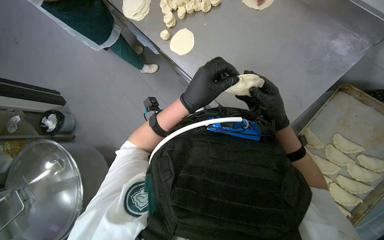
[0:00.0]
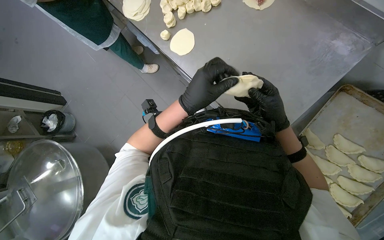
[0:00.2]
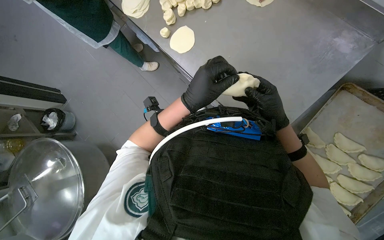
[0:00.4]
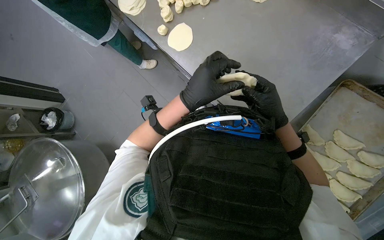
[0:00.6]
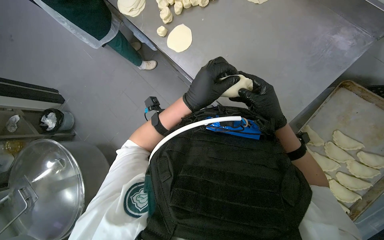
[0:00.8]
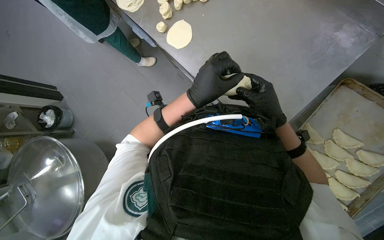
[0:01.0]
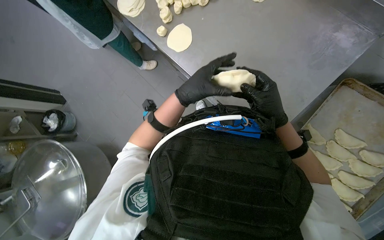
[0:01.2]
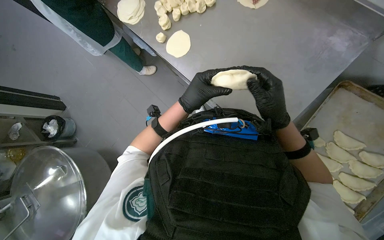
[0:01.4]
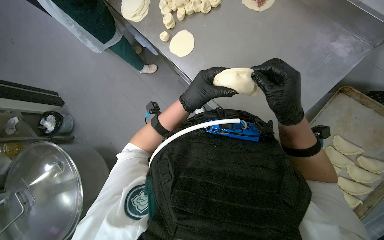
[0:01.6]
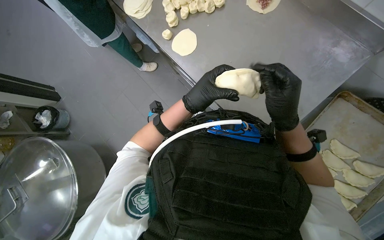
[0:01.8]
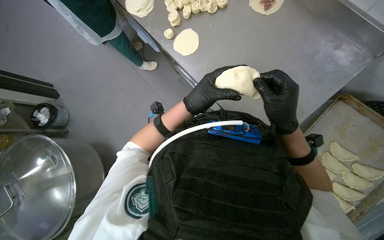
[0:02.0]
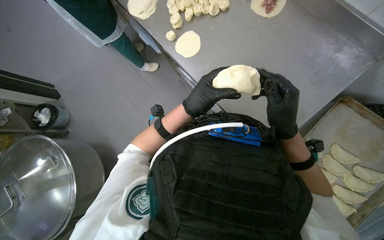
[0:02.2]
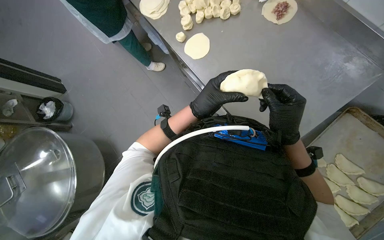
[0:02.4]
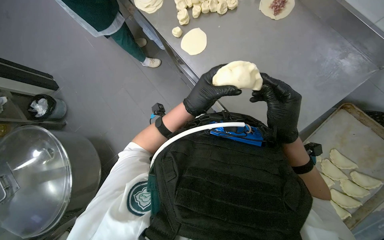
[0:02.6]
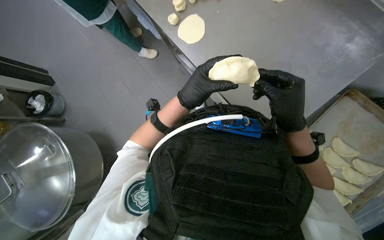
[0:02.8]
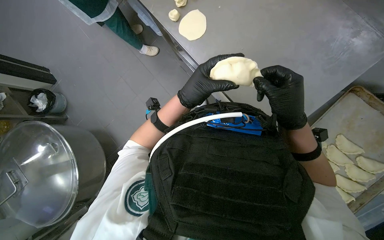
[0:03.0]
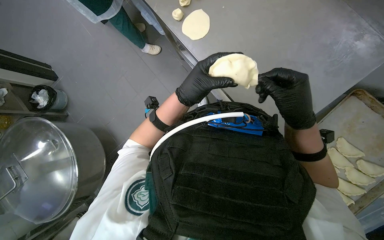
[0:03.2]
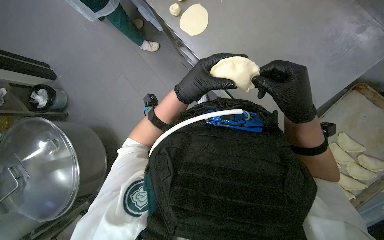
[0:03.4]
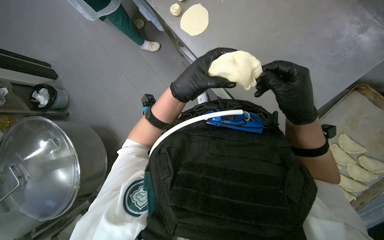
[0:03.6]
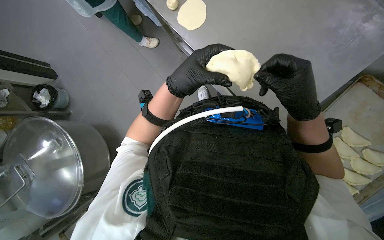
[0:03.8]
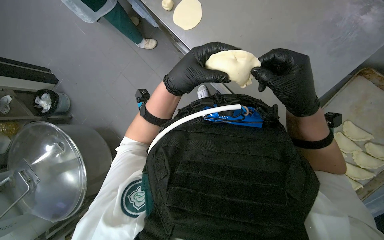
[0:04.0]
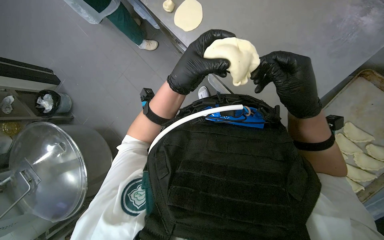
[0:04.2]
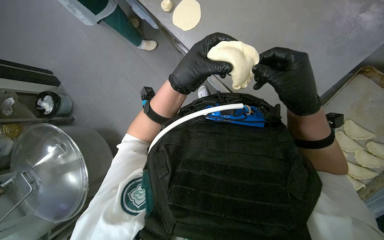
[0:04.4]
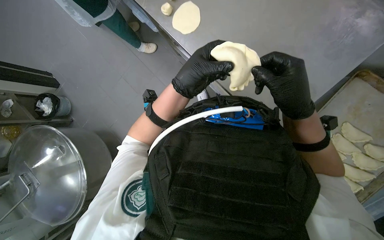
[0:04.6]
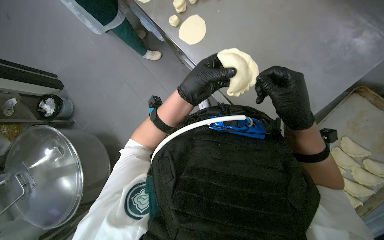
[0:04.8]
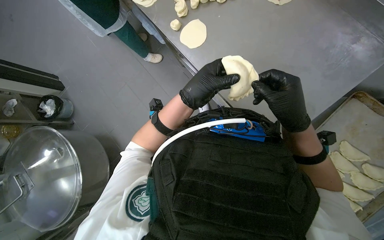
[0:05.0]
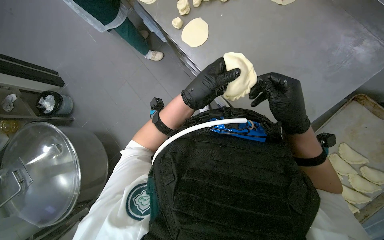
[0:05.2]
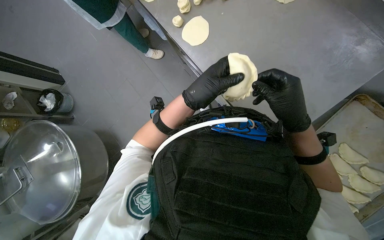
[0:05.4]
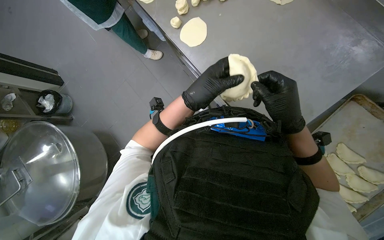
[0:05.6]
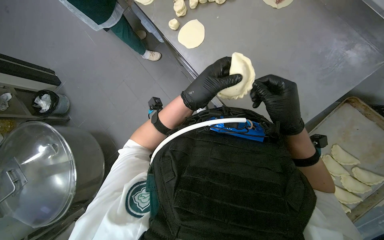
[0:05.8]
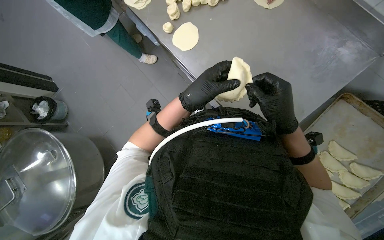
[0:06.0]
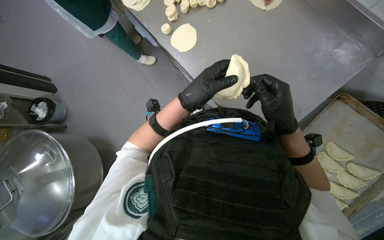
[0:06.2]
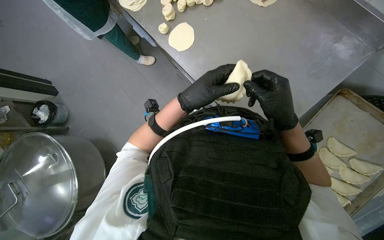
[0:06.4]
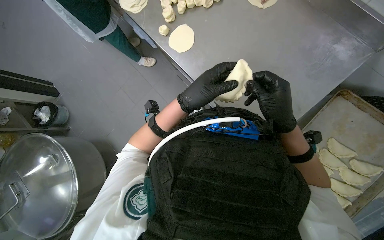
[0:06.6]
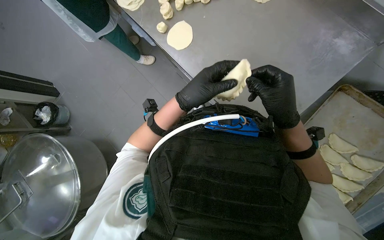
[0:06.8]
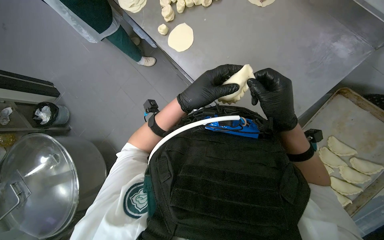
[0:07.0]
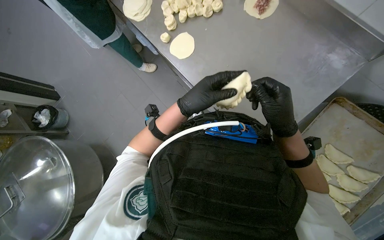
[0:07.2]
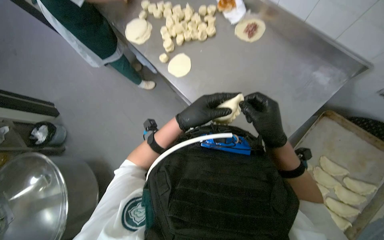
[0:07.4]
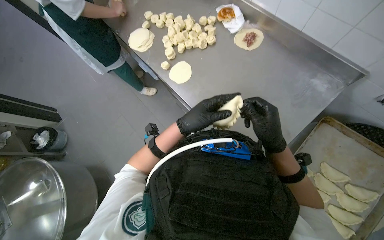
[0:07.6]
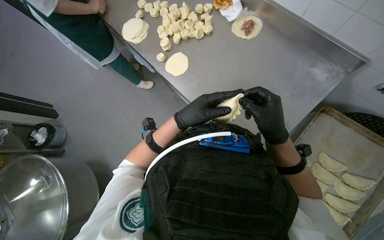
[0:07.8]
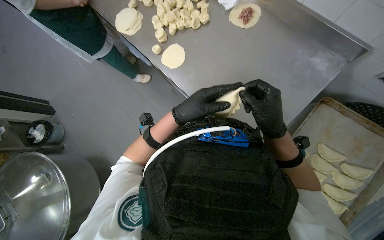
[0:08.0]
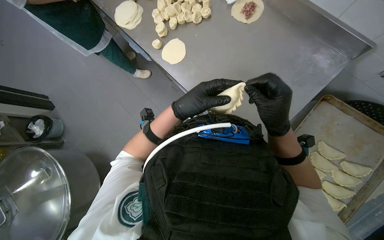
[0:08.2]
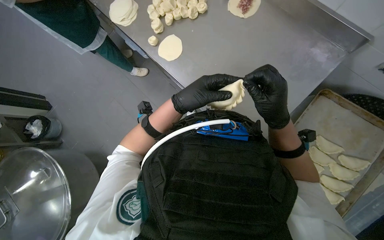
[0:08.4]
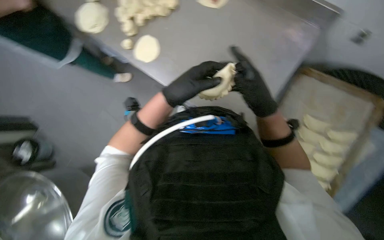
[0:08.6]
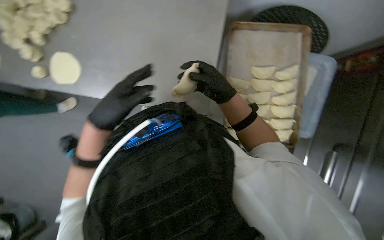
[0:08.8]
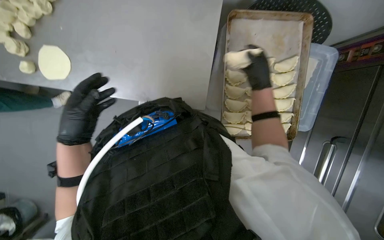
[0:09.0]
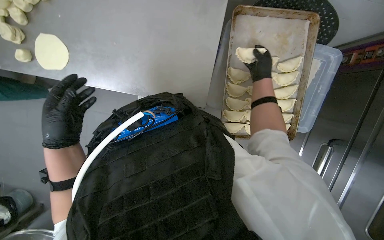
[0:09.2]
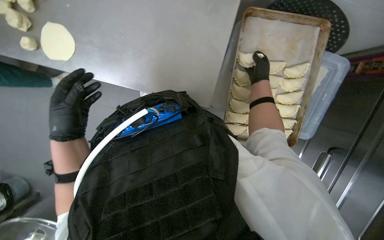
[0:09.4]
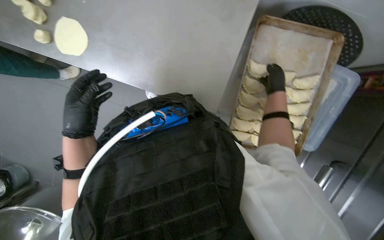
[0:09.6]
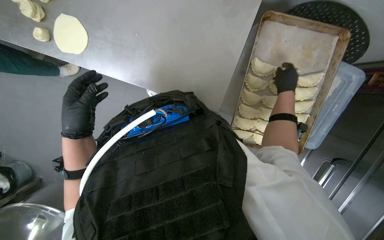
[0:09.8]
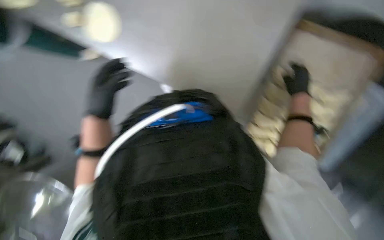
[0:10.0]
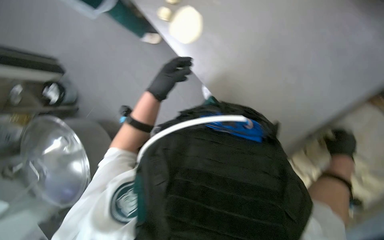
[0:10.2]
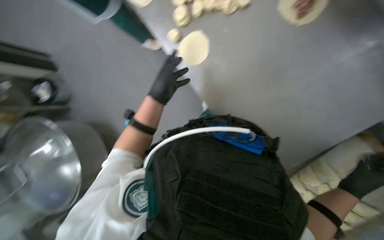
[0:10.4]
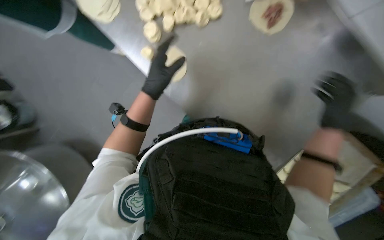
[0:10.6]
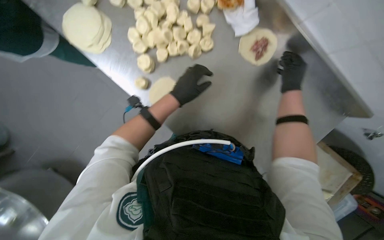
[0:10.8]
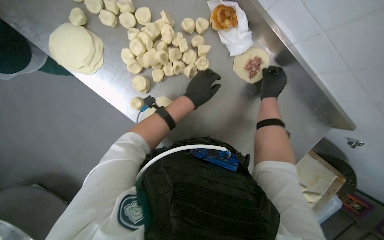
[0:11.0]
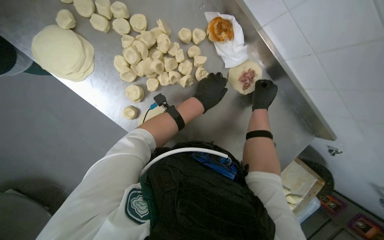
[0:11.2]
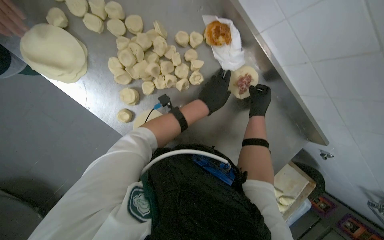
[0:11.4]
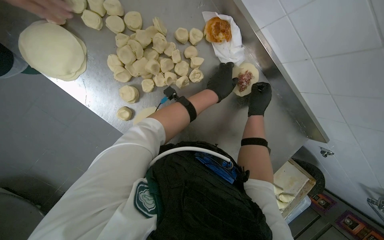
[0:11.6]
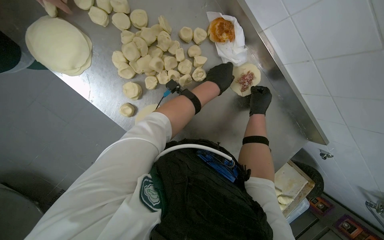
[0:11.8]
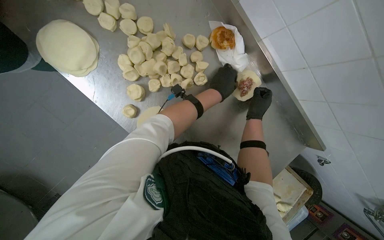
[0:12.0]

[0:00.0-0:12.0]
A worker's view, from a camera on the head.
Job: preparing food.
The whole recording: Preparing meat-filled dough. The worker fills dough circles with meat and crimps the edges to form pastries, then places them on a baking tray.
0:00.0 to 0:01.6: The right hand moves nearer to the camera, some 10 cm.
0:01.6 to 0:07.6: The hands stay close to where they were, moving slightly.
0:07.6 to 0:09.0: The wearer's head swings roughly 40 degrees to the right. The wearer looks some 15 degrees further downward.
0:09.0 to 0:10.4: The scene rotates clockwise by roughly 30 degrees. The right hand is displaced nearer to the camera, down the picture and to the right by roughly 20 cm.
0:10.4 to 0:12.0: The camera sweeps to the right, by about 20 degrees. The right hand shifts approximately 40 cm up the picture, while the left hand shifts about 30 cm to the right.

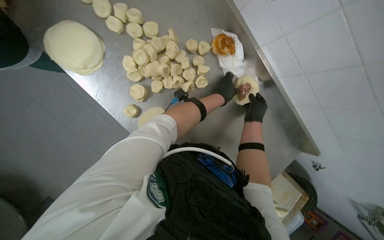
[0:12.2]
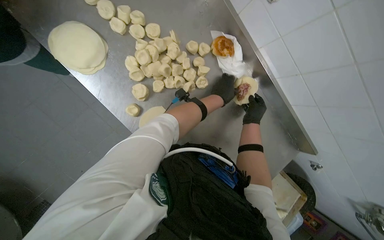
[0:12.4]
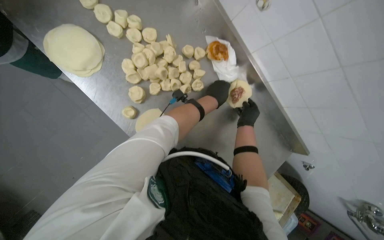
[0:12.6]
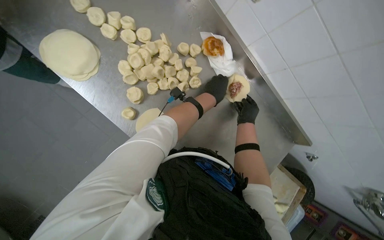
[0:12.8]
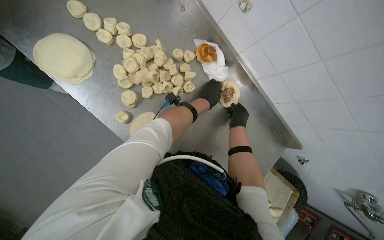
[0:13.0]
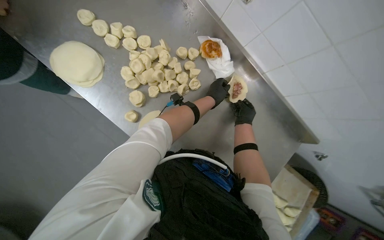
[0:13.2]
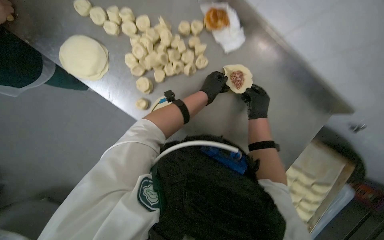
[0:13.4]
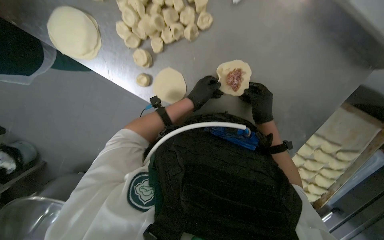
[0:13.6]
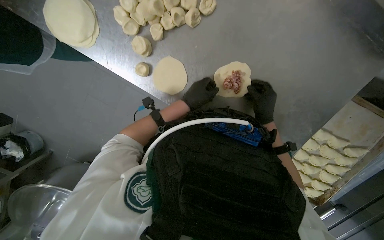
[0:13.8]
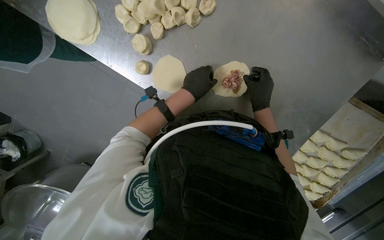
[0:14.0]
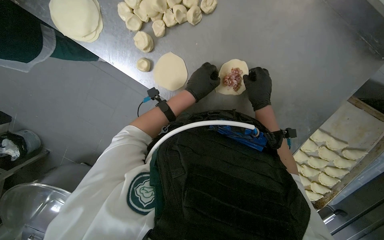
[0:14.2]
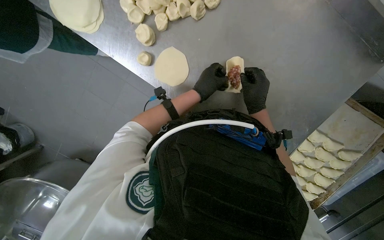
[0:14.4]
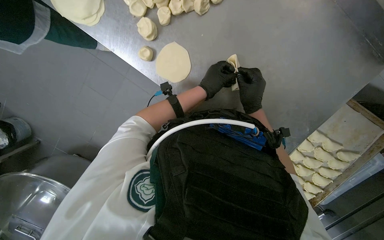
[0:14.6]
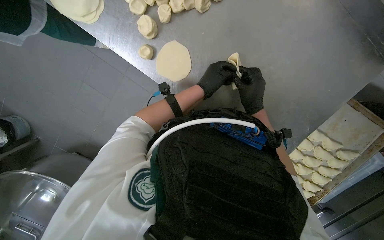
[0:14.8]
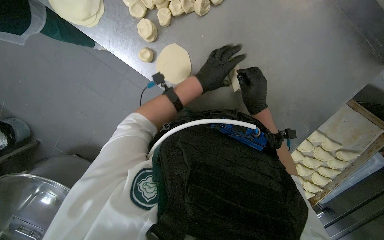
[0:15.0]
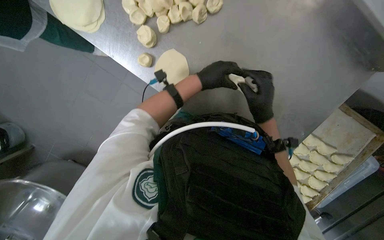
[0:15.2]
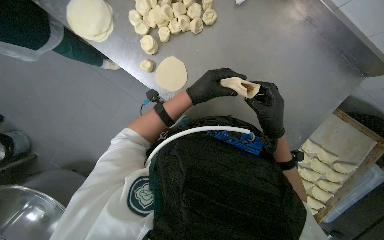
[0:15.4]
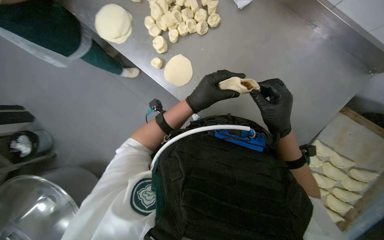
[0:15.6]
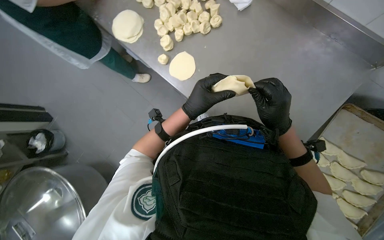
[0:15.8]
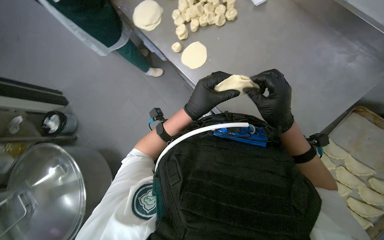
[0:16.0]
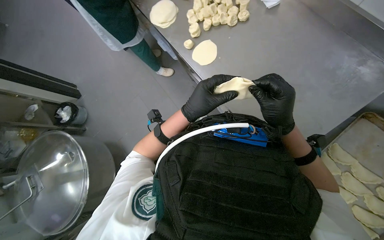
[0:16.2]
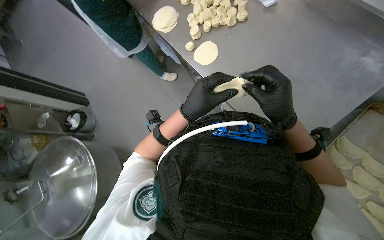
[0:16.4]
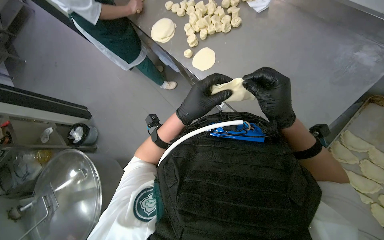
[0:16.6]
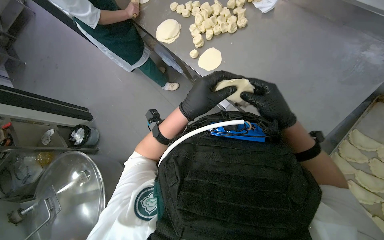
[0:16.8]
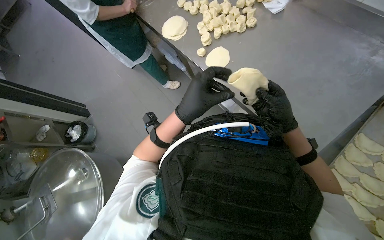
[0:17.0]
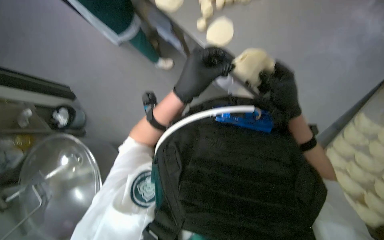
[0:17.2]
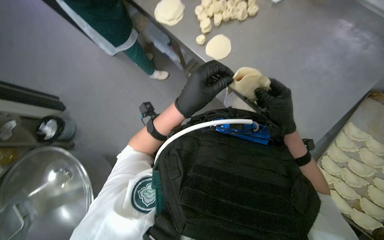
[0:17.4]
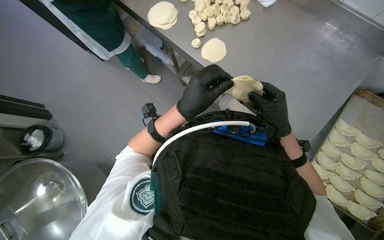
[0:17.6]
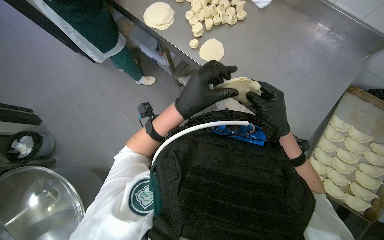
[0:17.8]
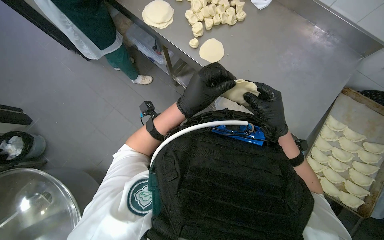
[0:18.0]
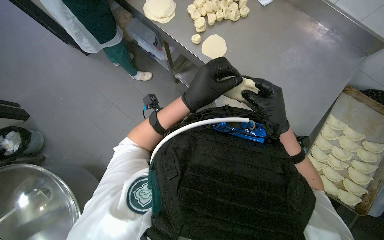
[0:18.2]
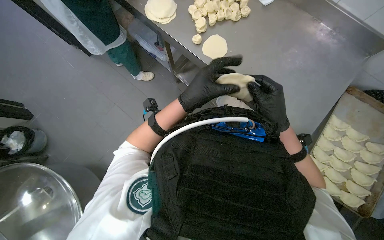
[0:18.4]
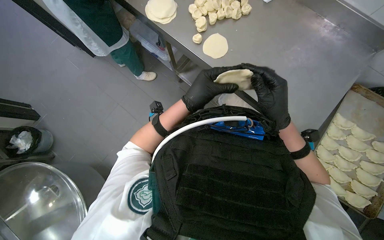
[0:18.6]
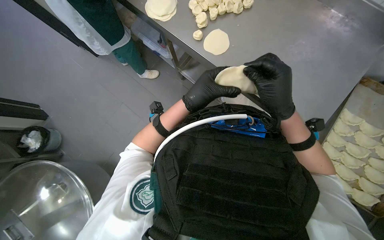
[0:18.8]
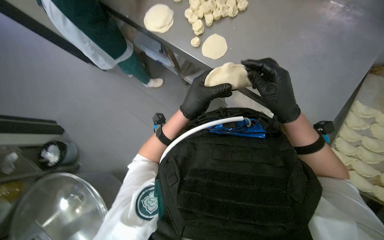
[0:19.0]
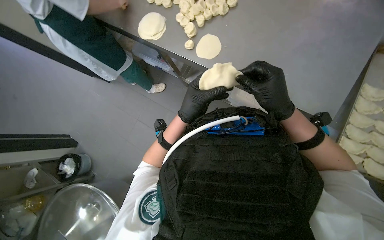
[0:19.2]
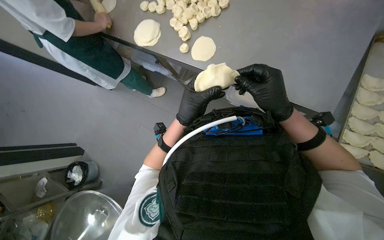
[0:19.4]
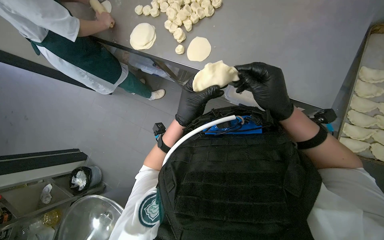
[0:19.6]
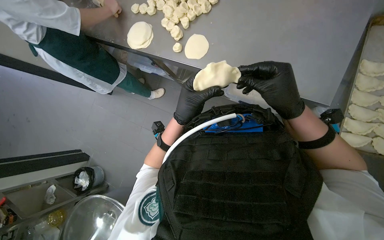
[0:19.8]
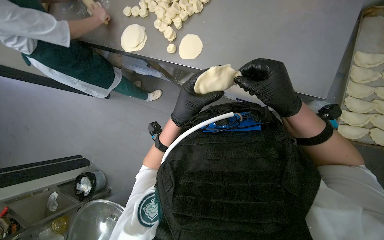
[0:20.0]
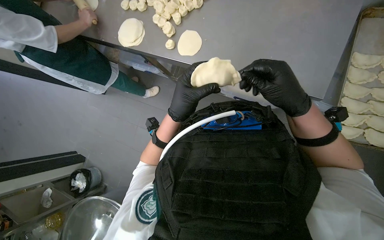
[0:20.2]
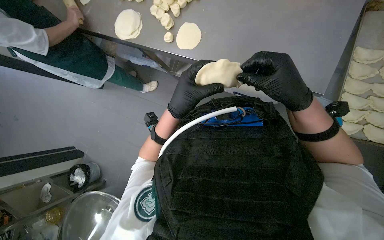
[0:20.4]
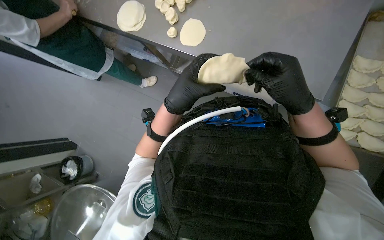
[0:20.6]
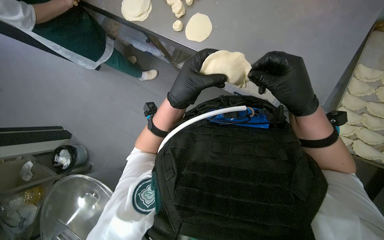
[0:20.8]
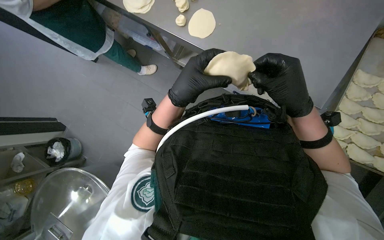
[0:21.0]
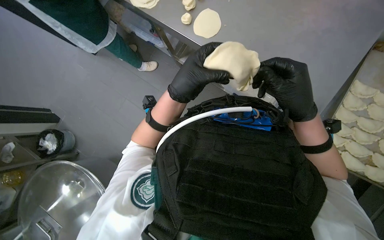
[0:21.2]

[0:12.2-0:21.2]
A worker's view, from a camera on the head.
Job: preparing food.
The whole recording: Preparing meat-filled dough. The worker fills dough circles with meat and crimps the edges to form pastries, then places them on a baking tray.
0:12.2 to 0:13.8: The camera is aimed some 15 degrees further to the left. The view tips downward by roughly 15 degrees.
0:13.8 to 0:15.2: The hands are busy where they are.
0:15.2 to 0:16.6: The camera is carried about 50 cm. The head turns to the left by approximately 20 degrees. The wearer looks some 25 degrees further upward.
0:16.6 to 0:18.2: The view pans to the right by some 20 degrees.
0:19.8 to 0:21.2: The hands work in one place, with small movements.
